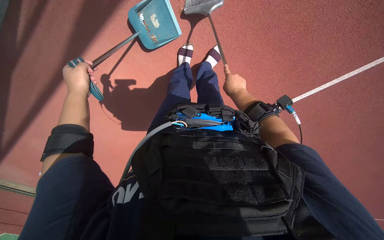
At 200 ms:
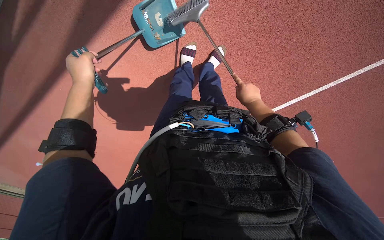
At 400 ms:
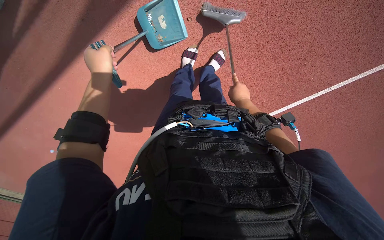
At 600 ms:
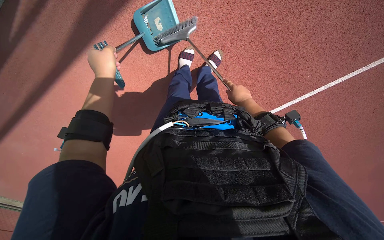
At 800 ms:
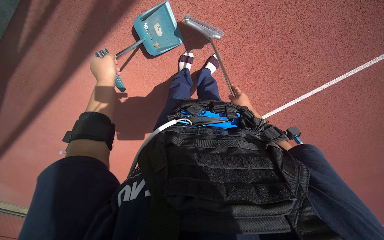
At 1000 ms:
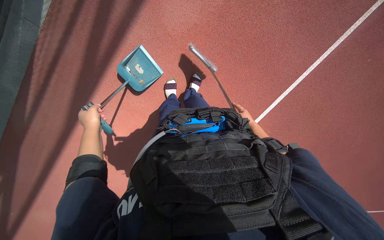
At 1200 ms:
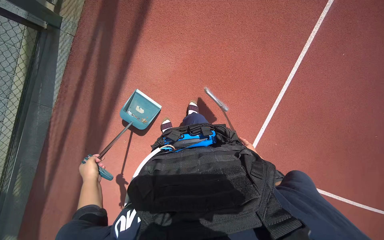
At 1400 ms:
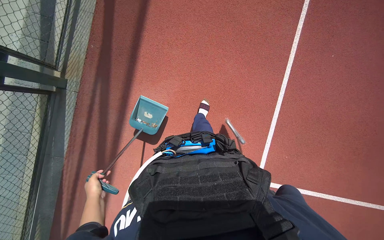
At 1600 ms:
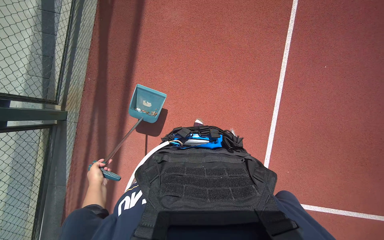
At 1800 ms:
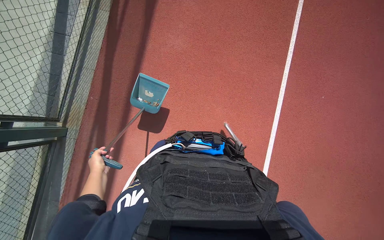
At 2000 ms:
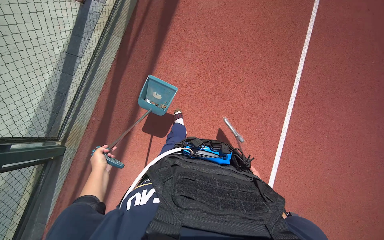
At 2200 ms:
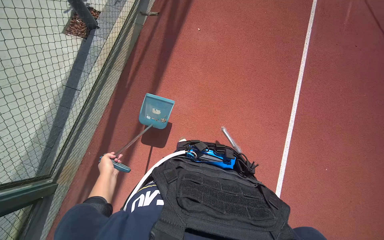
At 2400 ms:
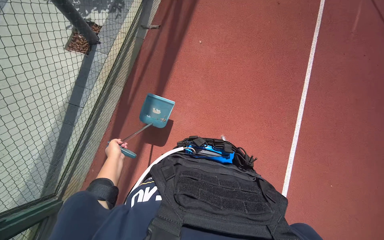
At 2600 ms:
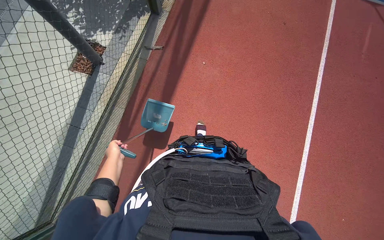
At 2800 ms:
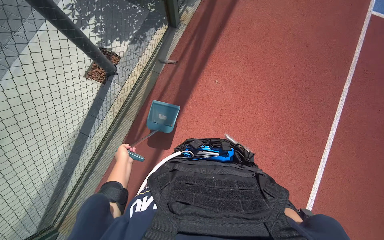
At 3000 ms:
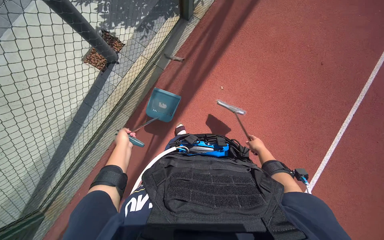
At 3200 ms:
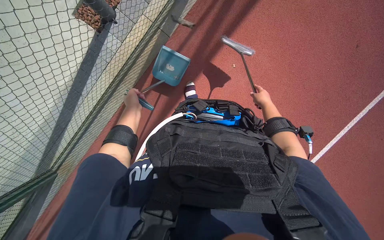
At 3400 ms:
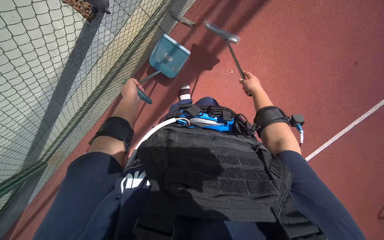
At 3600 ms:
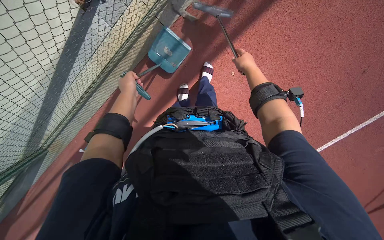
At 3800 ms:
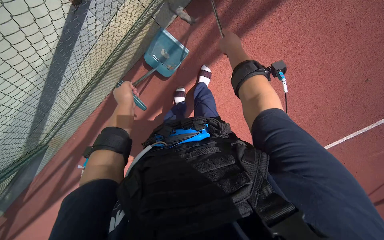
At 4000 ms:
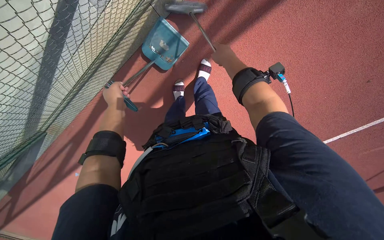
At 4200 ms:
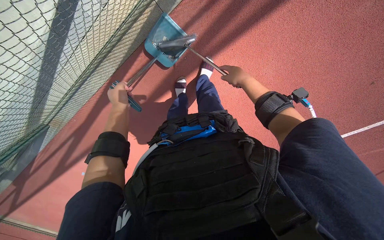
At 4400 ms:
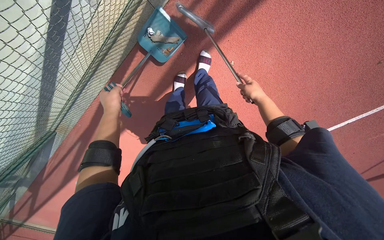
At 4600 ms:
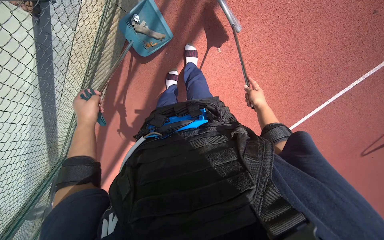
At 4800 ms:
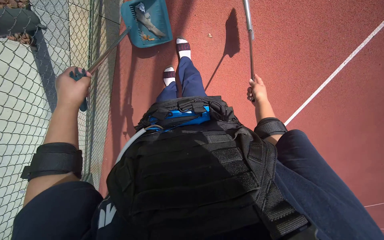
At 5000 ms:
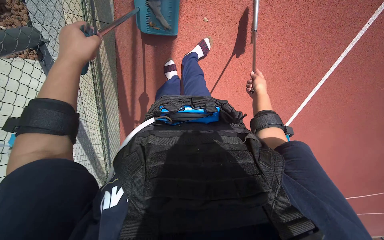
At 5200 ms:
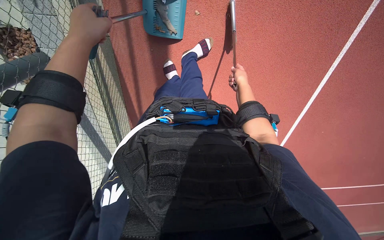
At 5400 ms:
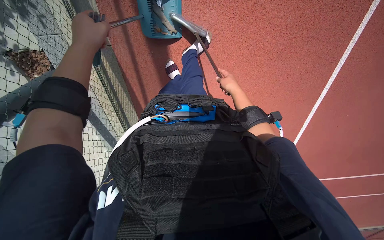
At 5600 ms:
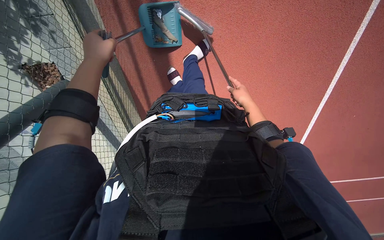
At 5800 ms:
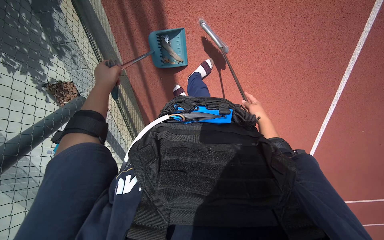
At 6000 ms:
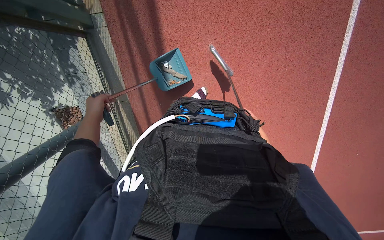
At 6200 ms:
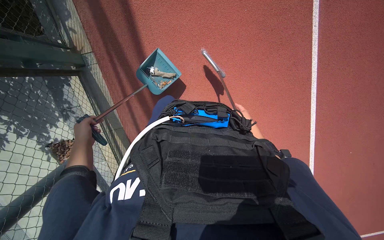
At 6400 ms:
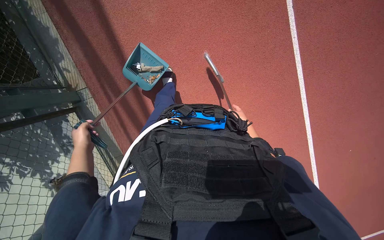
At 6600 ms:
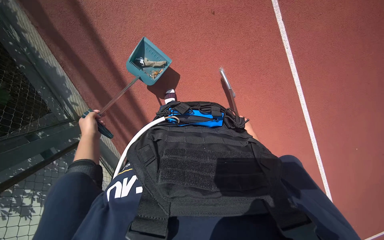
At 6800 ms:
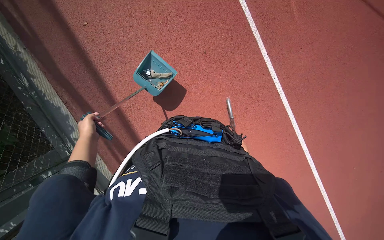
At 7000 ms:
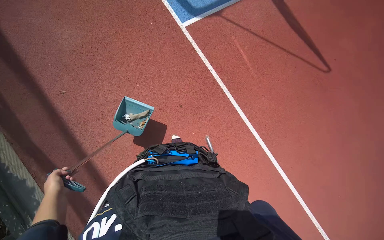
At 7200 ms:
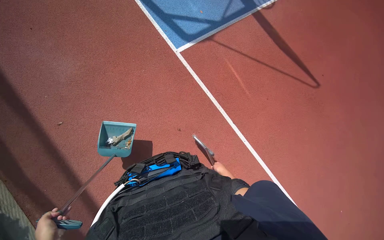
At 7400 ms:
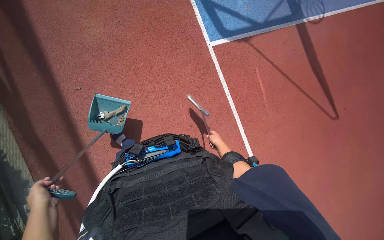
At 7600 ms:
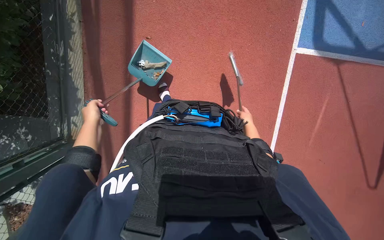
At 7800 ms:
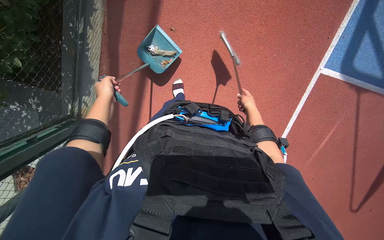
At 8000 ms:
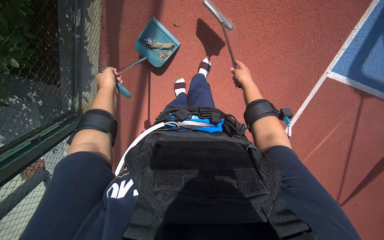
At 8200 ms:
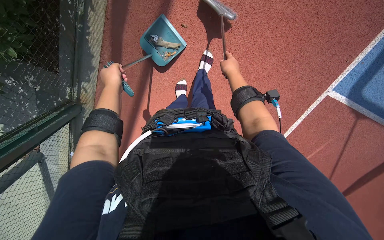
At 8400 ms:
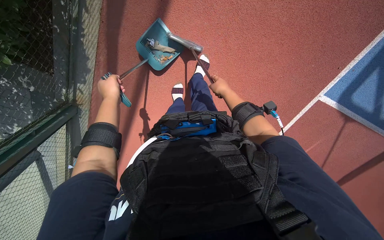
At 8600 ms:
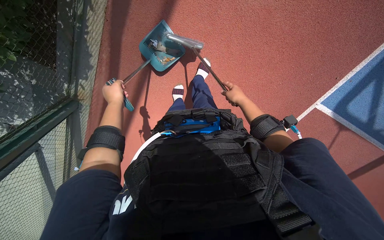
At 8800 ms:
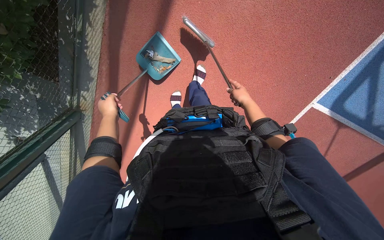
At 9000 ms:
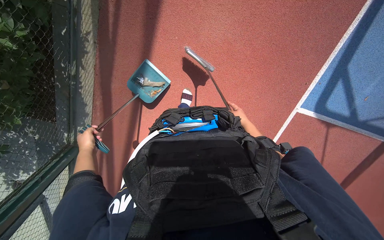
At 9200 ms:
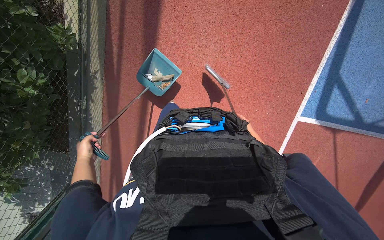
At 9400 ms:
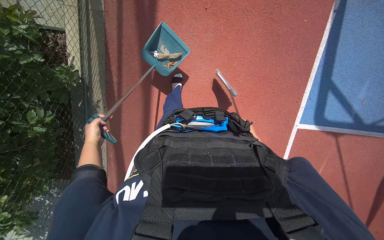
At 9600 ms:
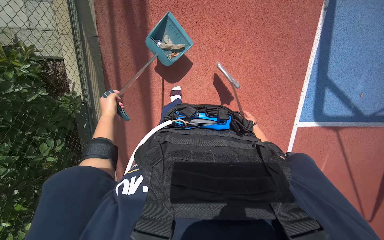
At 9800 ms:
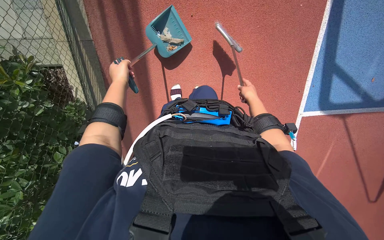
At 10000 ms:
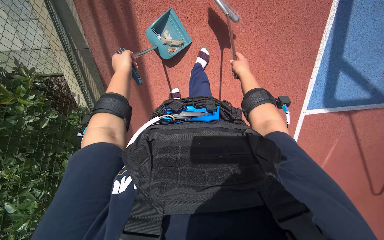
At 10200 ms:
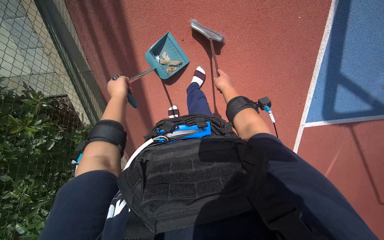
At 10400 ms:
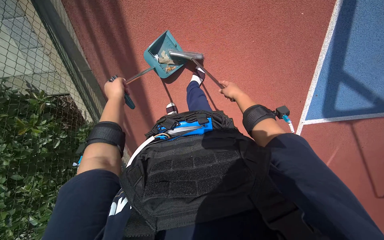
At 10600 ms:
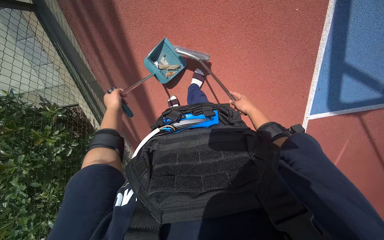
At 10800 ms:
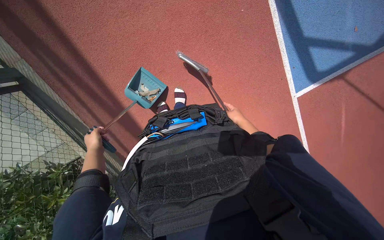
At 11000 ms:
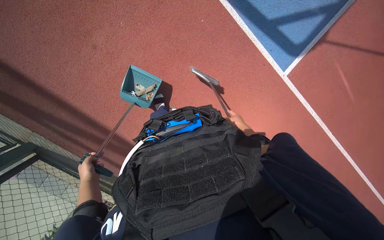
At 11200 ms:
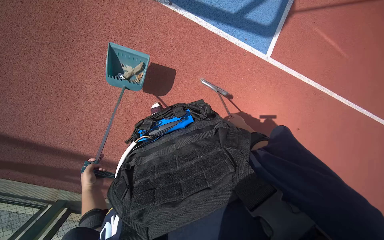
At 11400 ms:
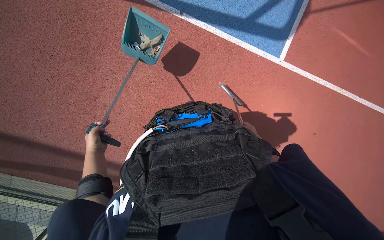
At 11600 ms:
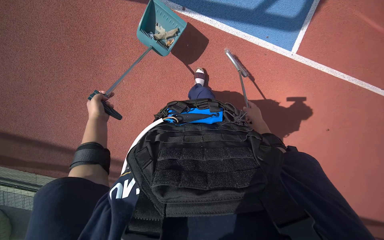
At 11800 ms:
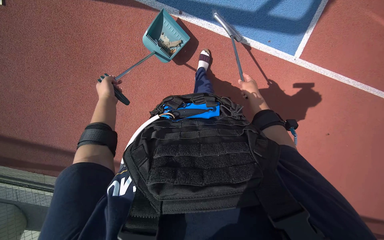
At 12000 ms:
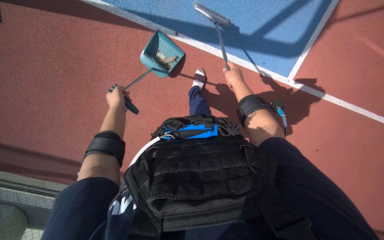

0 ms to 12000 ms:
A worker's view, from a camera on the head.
Job: sweeping floor.
The whole recording: Sweeping and collecting debris from ground. The worker sweeps and collects debris from the ground using a broom and dustpan.
0 ms to 1600 ms: The wearer looks about 40 degrees further upward. The scene rotates counterclockwise by about 55 degrees.
1600 ms to 3000 ms: The wearer looks roughly 20 degrees further upward. The left hand heads up the picture, covering roughly 20 cm.
4400 ms to 6000 ms: The view pans to the left by approximately 15 degrees. The scene turns approximately 35 degrees counterclockwise in the picture.
7600 ms to 9000 ms: The camera travels approximately 60 cm.
10400 ms to 12000 ms: The scene turns approximately 35 degrees counterclockwise in the picture.

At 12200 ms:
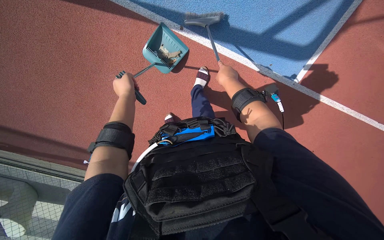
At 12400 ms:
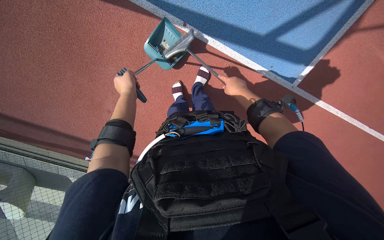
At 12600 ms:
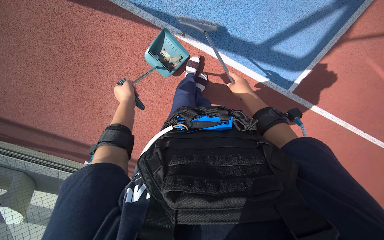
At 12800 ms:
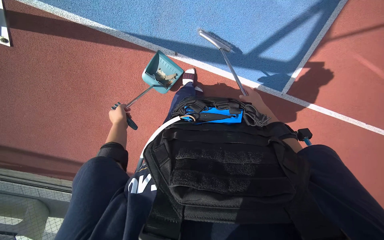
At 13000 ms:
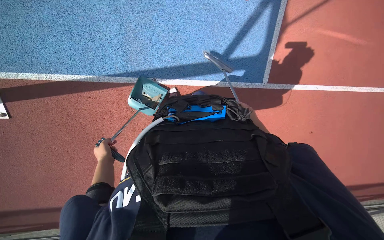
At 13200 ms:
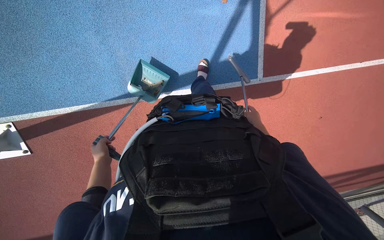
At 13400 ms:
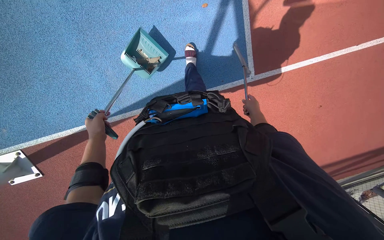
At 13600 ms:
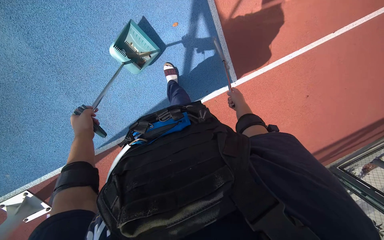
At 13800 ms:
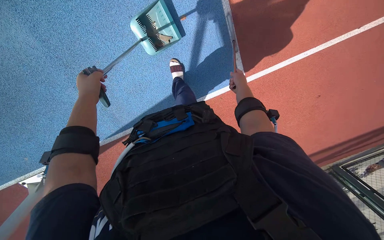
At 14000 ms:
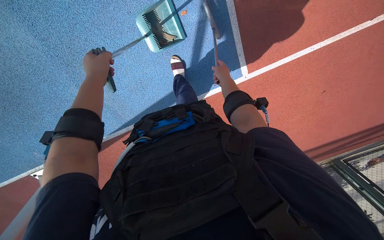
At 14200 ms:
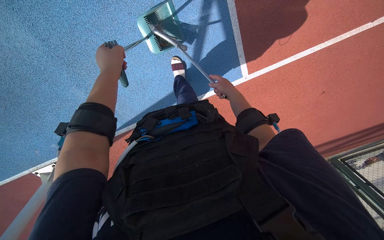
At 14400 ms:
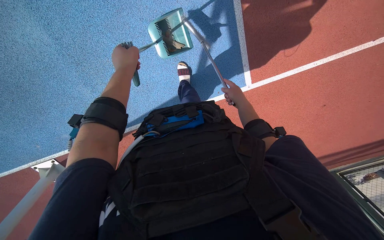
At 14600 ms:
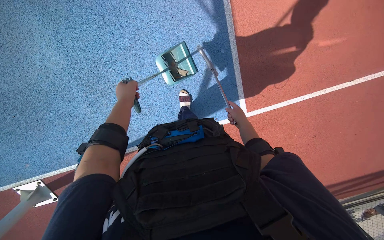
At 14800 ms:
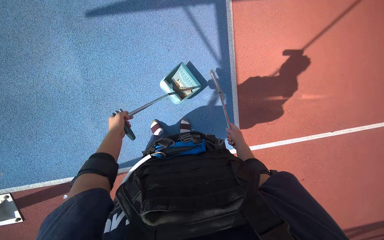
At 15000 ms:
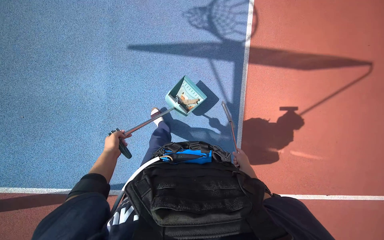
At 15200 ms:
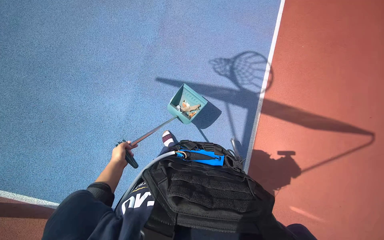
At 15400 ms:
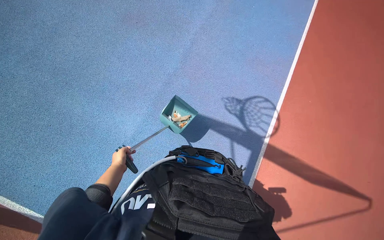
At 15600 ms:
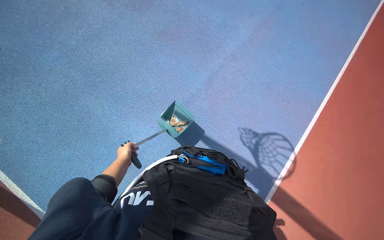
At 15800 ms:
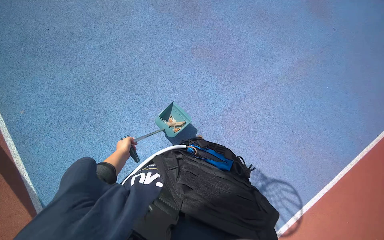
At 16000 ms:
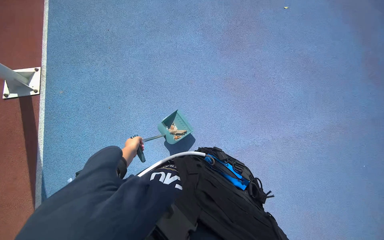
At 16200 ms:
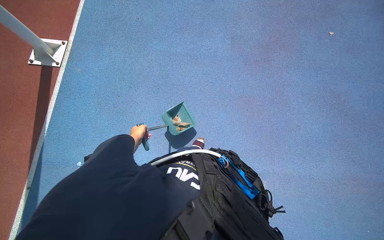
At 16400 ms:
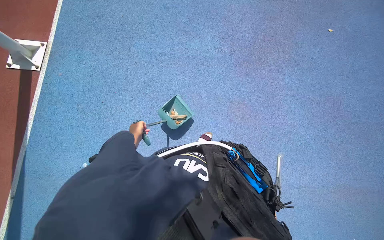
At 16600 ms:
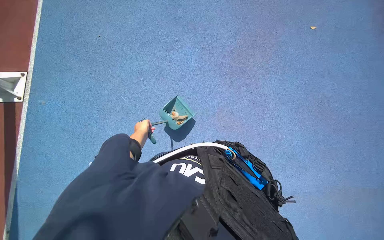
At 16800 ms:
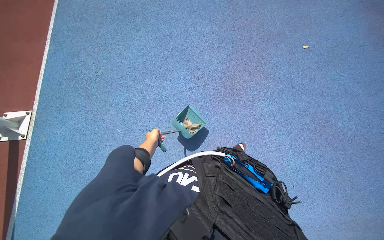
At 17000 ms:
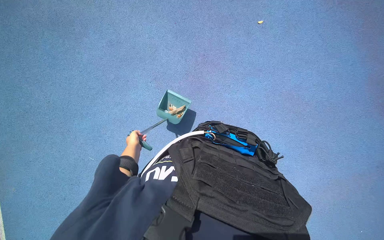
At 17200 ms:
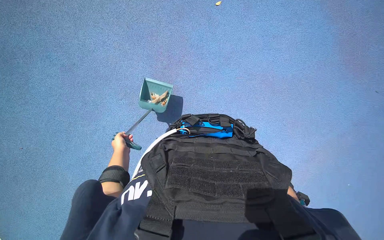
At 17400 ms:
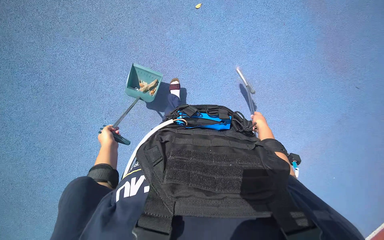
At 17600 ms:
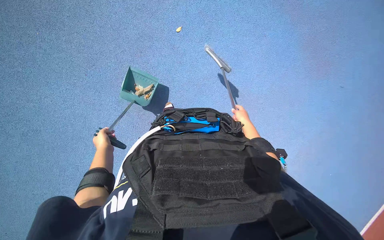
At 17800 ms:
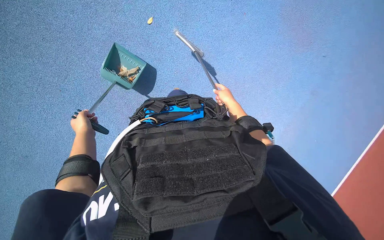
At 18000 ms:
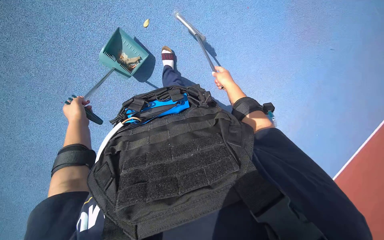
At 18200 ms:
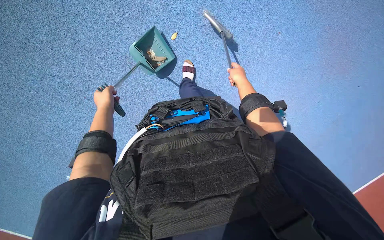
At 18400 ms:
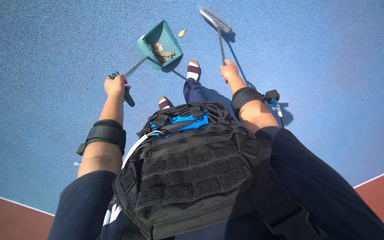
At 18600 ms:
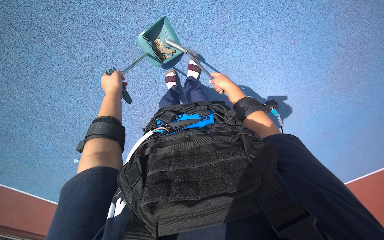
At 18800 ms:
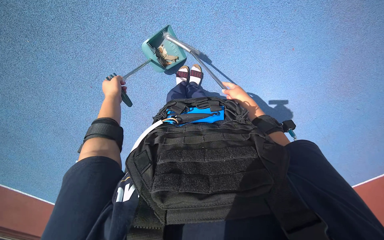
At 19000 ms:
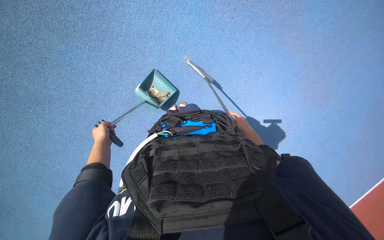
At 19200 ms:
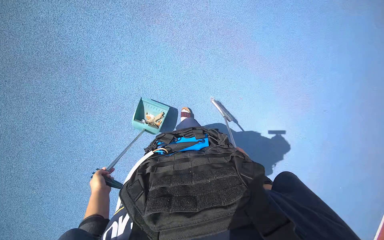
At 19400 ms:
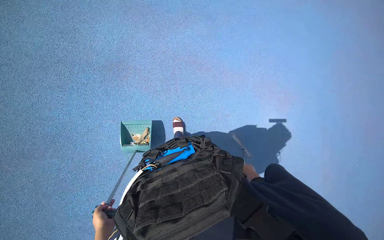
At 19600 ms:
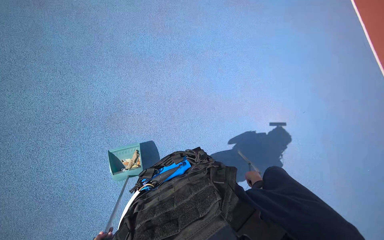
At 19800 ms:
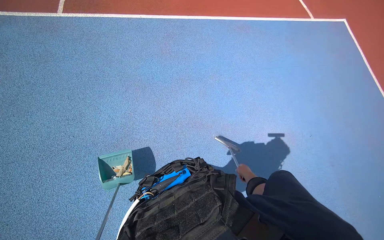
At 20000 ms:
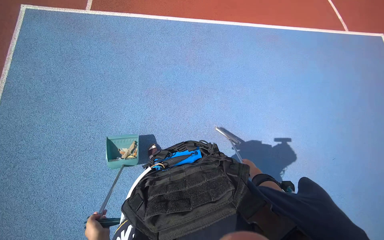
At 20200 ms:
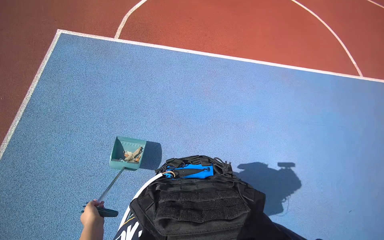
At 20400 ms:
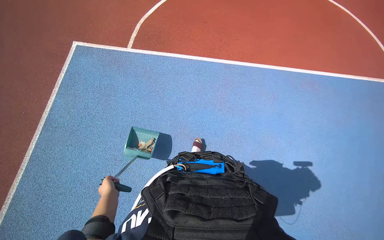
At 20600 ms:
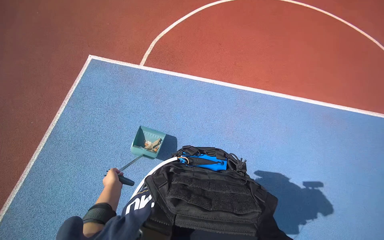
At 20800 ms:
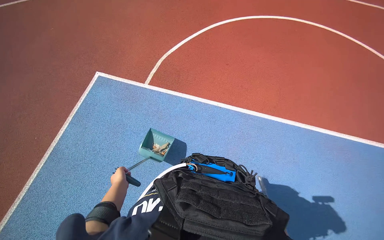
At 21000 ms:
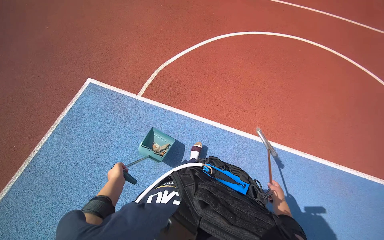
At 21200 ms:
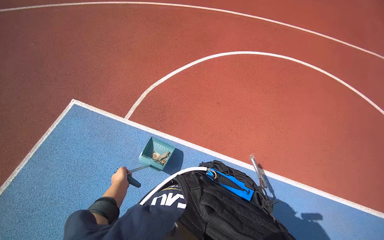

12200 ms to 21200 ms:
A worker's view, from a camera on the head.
Job: sweeping floor.
The whole recording: Sweeping and collecting debris from ground. The worker sweeps and collects debris from the ground using a broom and dustpan.
12200 ms to 13800 ms: The view tips upward by some 15 degrees. The scene rotates counterclockwise by some 40 degrees.
13800 ms to 15200 ms: The view tips upward by some 45 degrees. The scene turns some 35 degrees clockwise in the picture.
16600 ms to 18200 ms: The scene turns about 30 degrees counterclockwise in the picture.
19800 ms to 21200 ms: The camera pitches upward, by some 20 degrees.
